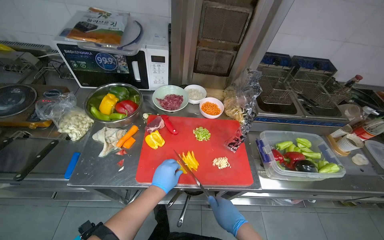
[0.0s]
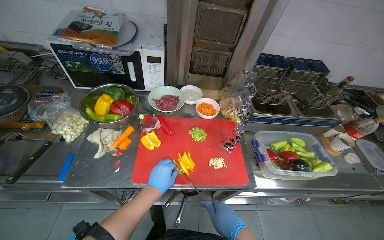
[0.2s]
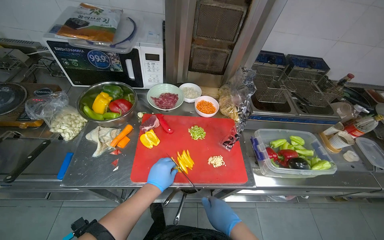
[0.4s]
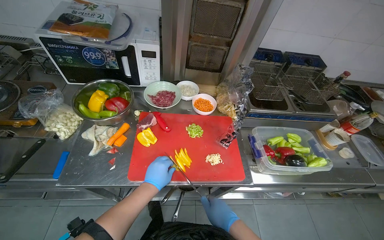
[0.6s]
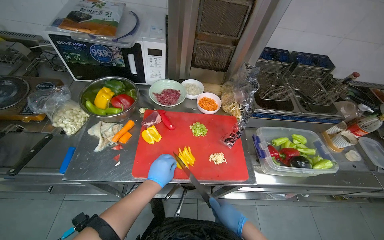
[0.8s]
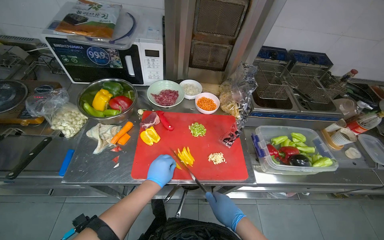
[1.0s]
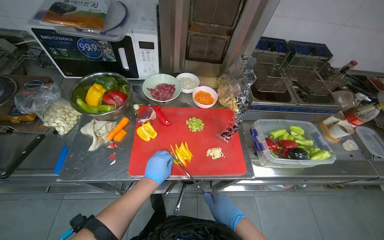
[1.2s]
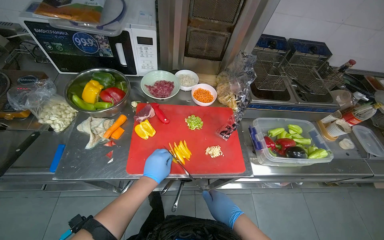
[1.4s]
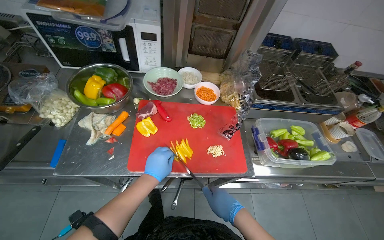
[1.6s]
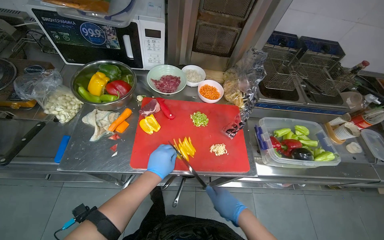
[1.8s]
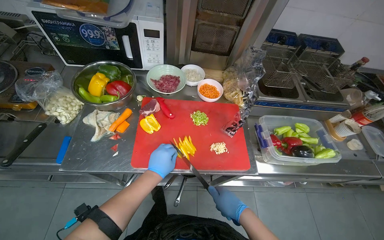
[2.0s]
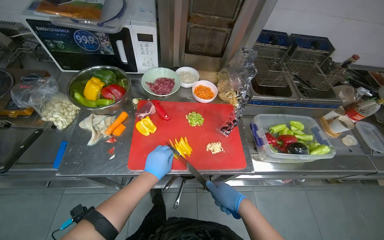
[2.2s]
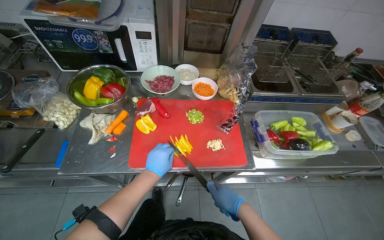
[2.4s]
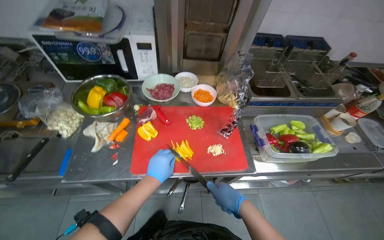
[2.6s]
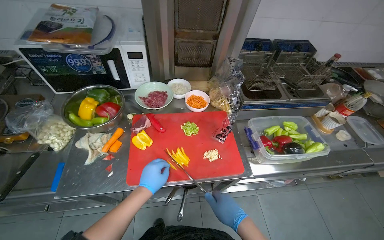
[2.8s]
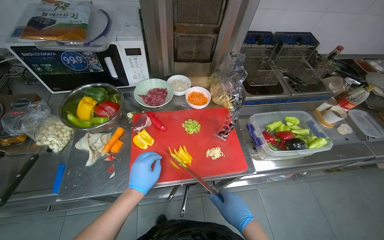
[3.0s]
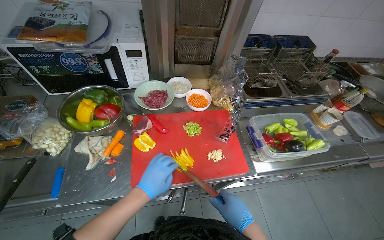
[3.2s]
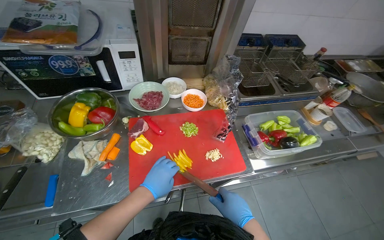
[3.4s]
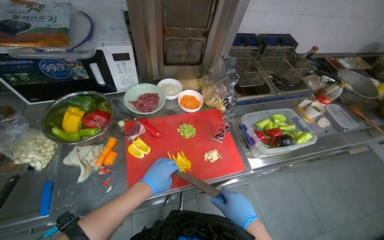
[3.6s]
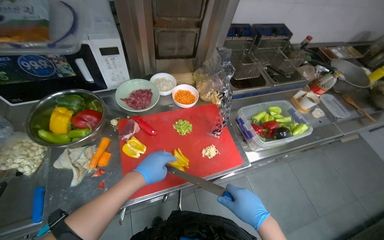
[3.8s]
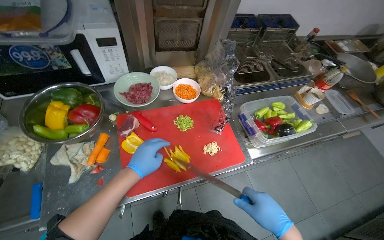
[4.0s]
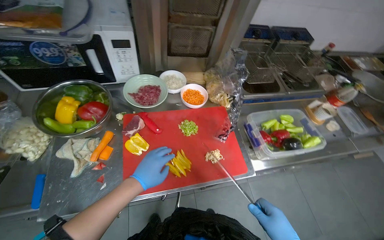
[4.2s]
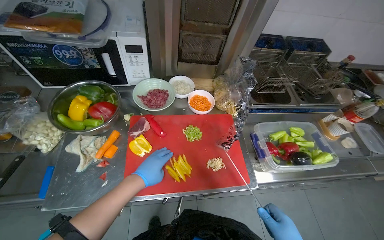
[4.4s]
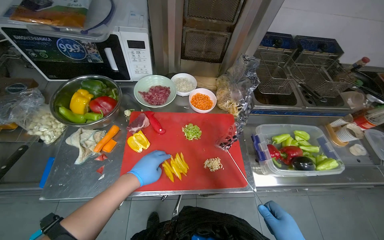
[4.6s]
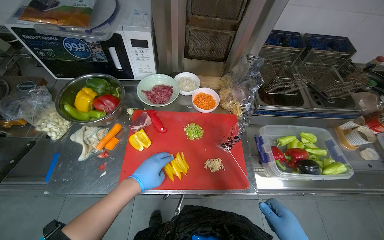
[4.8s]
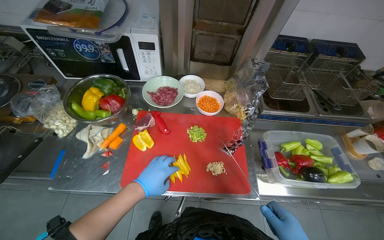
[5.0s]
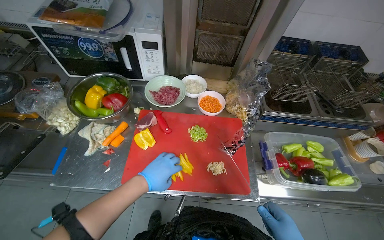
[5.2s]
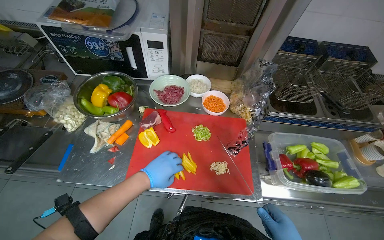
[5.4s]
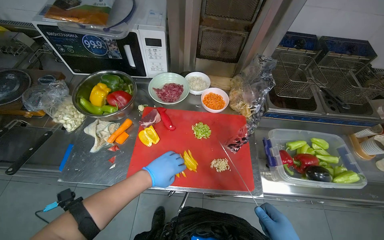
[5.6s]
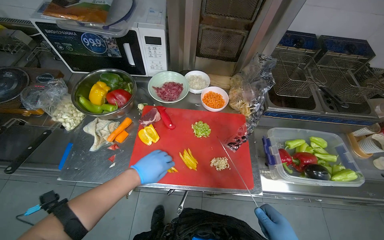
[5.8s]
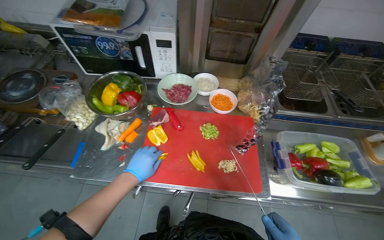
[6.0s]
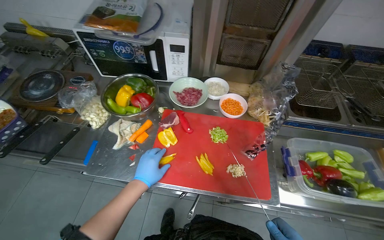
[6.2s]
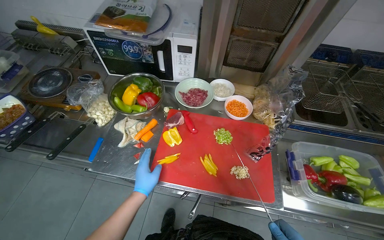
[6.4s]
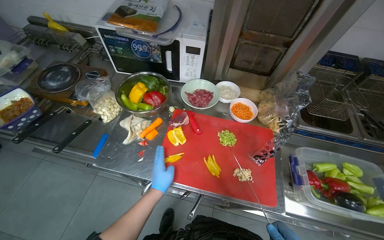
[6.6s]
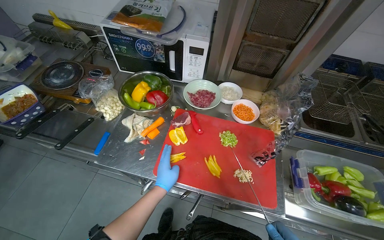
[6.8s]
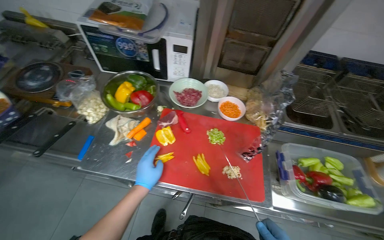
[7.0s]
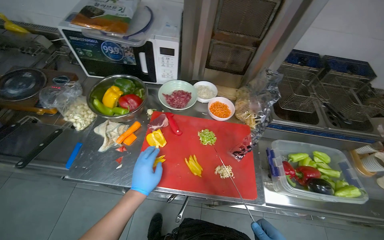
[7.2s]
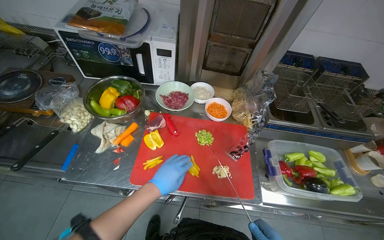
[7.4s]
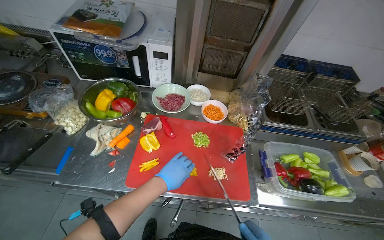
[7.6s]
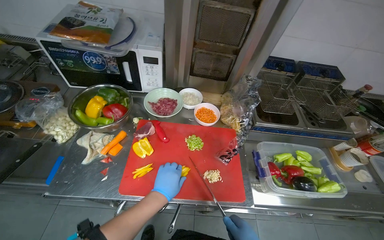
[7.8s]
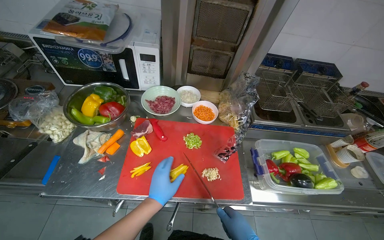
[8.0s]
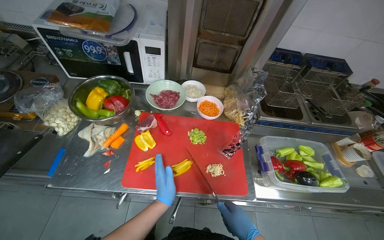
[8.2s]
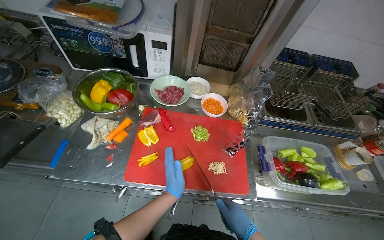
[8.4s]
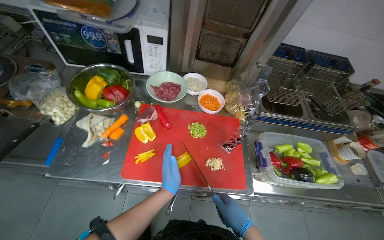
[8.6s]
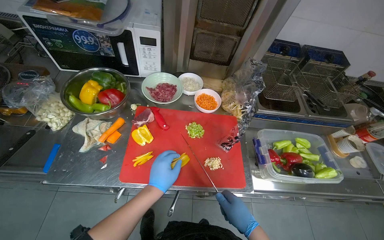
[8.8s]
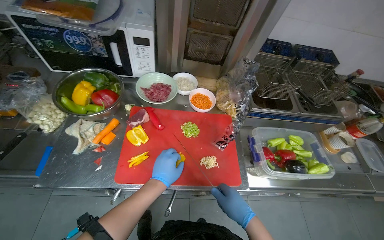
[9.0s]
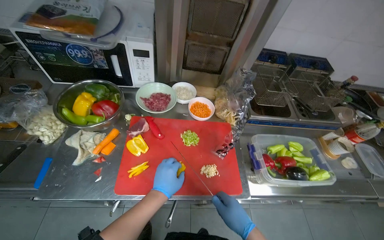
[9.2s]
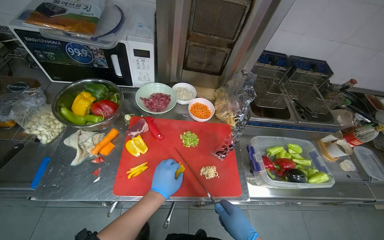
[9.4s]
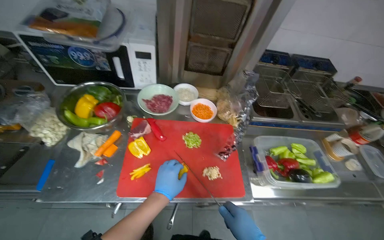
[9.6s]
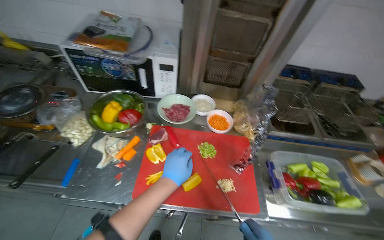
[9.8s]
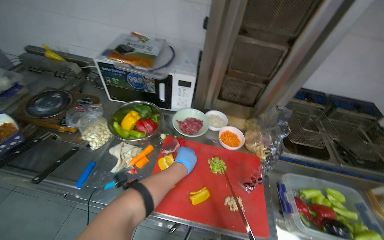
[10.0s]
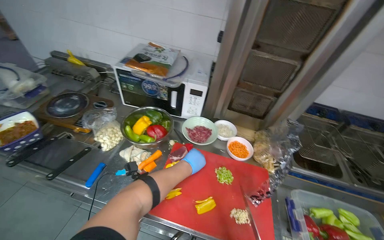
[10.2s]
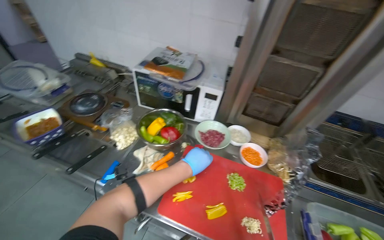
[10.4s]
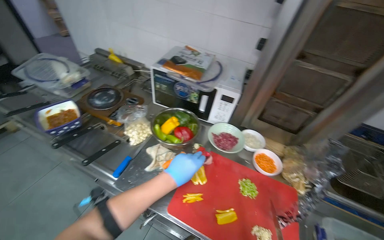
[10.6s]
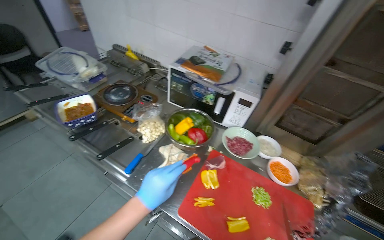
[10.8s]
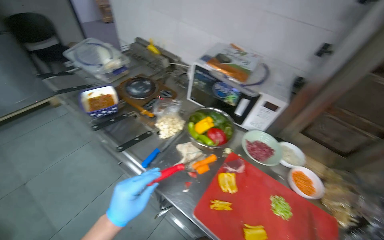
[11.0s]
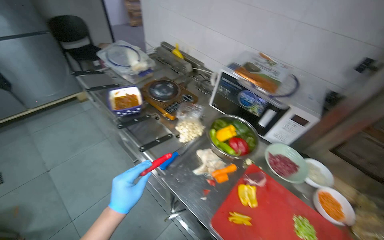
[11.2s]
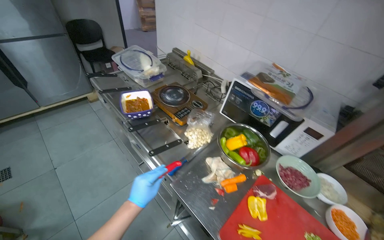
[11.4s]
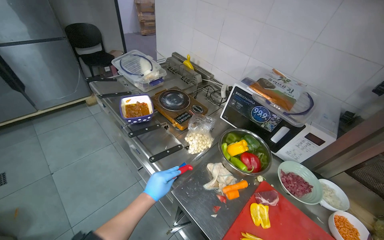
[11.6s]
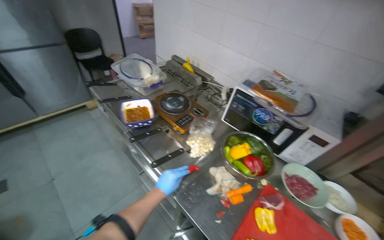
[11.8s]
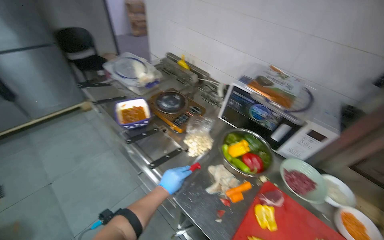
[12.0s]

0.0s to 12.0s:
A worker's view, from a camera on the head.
Job: preparing food.
The whole recording: Slicing peppers on cutting board. The worker slices various colored peppers on a red cutting board.
0.0s to 3.0s: The hands work in one place, with small movements.
6.0s to 7.6s: The left hand moves to the right, approximately 10 cm.
9.0s to 10.4s: The wearer's head swings roughly 20 degrees to the left. The view tips upward by approximately 15 degrees.
10.4s to 12.0s: The wearer looks approximately 25 degrees further to the left. The left hand goes approximately 40 cm to the left and farther from the camera.

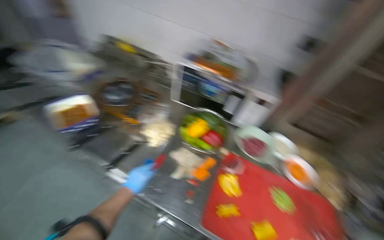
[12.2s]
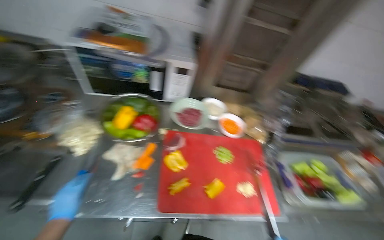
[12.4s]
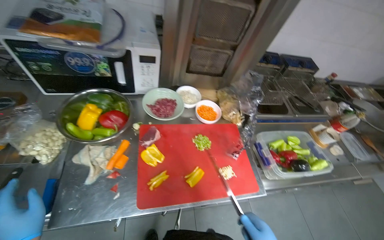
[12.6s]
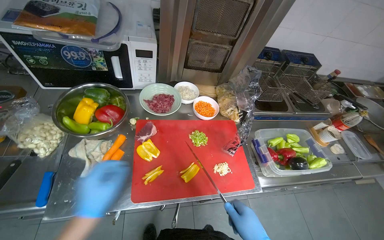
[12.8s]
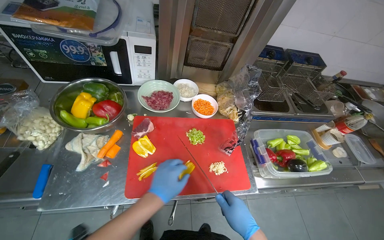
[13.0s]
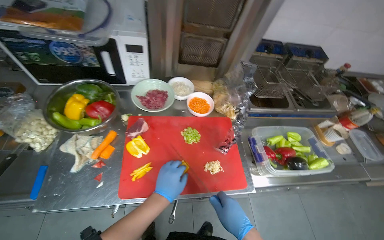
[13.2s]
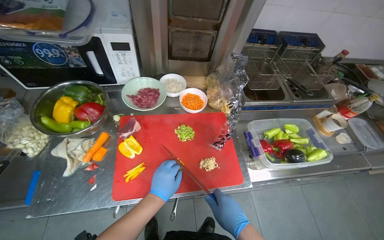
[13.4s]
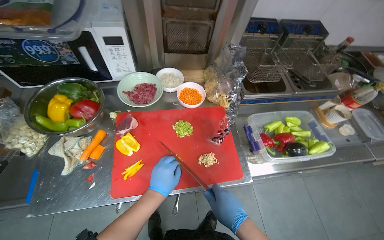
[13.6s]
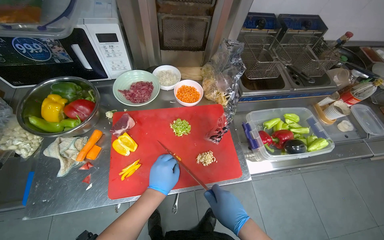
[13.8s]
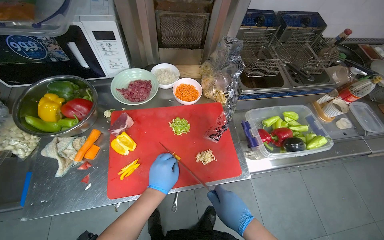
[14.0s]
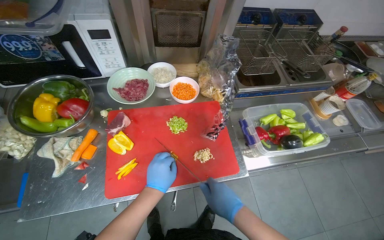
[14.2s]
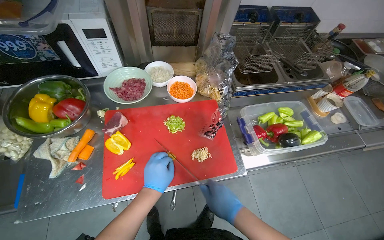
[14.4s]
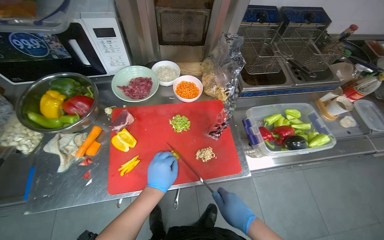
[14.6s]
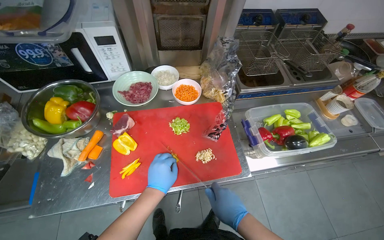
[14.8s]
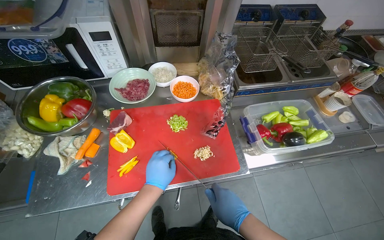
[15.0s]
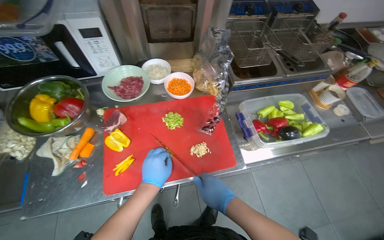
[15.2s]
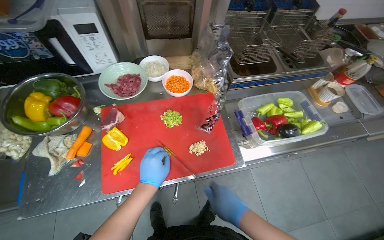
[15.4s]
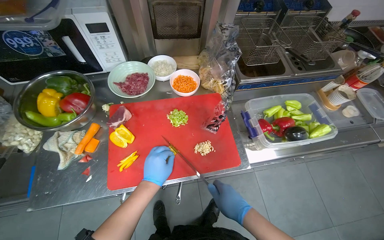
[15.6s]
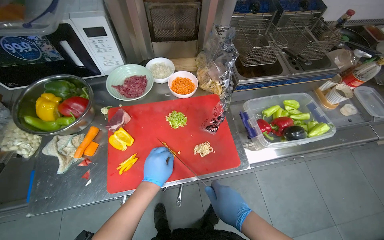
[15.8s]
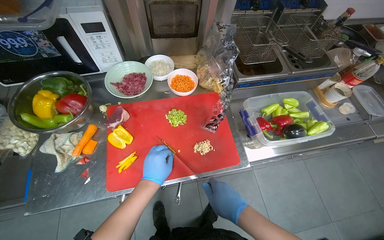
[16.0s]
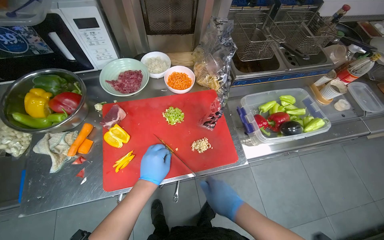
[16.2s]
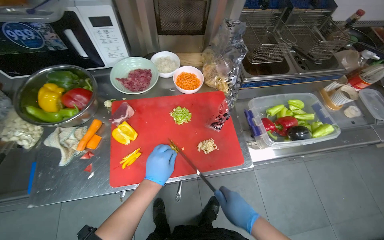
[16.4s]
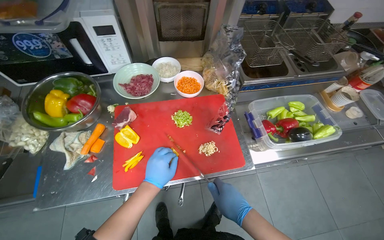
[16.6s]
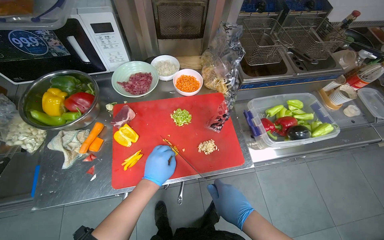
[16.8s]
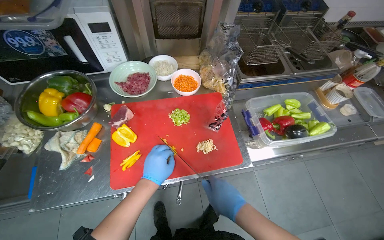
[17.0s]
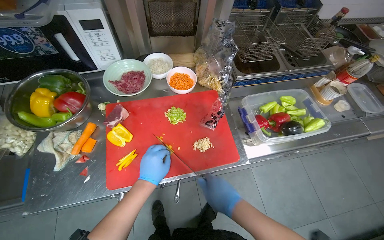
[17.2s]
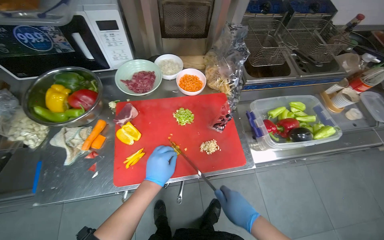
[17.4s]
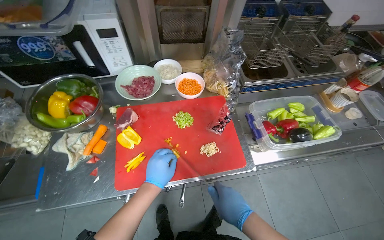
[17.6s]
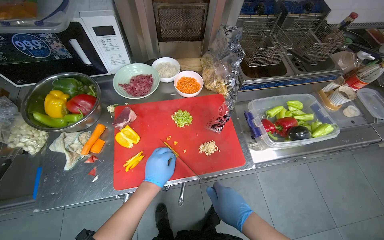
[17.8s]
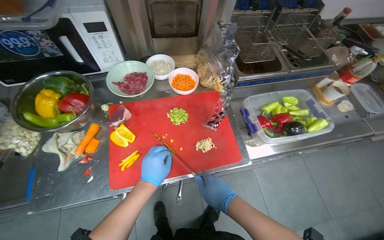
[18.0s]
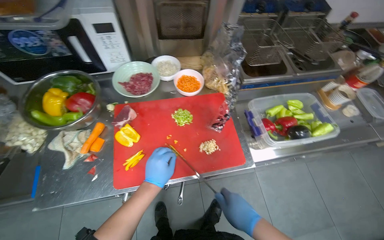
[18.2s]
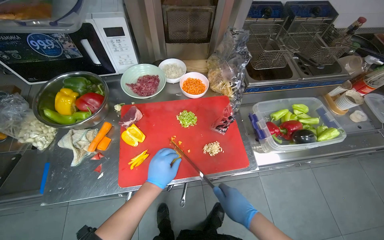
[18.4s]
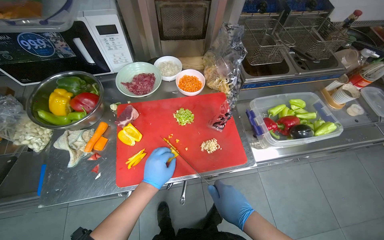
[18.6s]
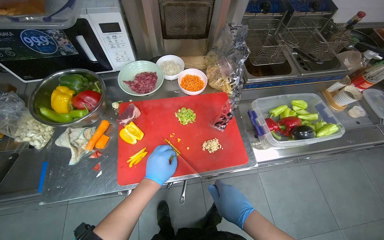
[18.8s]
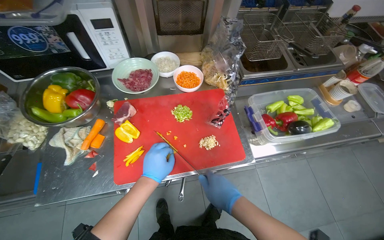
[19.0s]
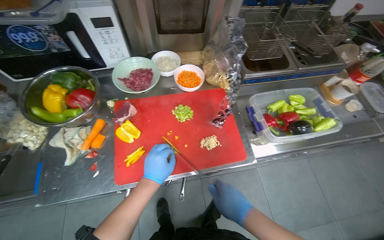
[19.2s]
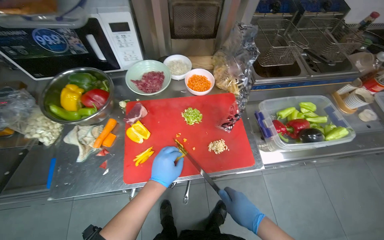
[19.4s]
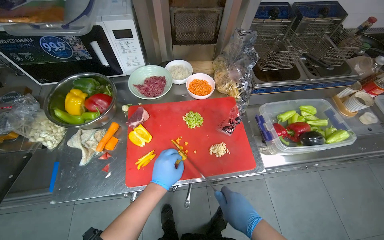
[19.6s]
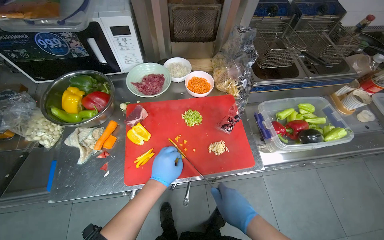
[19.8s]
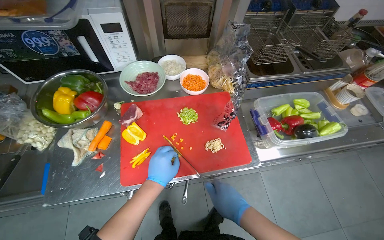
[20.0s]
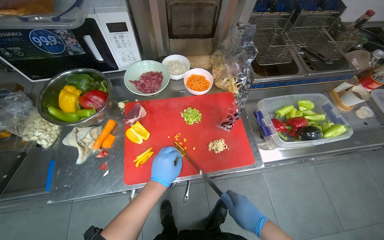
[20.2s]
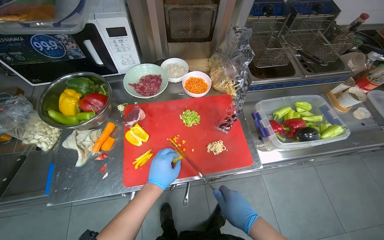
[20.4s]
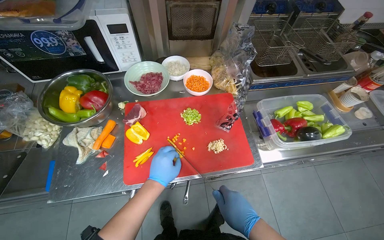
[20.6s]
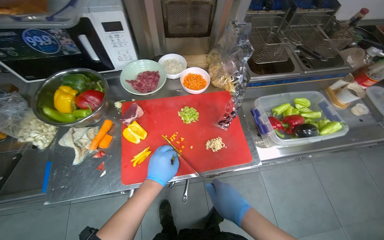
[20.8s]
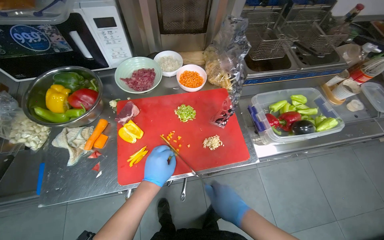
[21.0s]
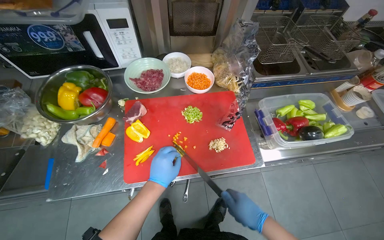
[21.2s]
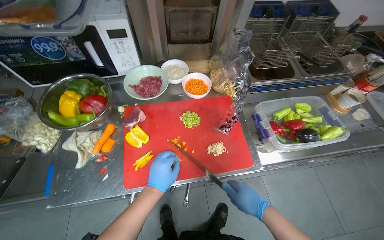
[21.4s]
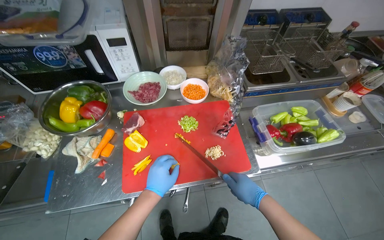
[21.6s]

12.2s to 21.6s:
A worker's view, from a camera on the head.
Job: preparing food.
The whole recording: Slicing peppers on cutting board. The worker slices various colored peppers on a red cutting board.
12.2s to 13.8s: The wearer's head swings approximately 35 degrees to the right. The wearer looks roughly 20 degrees further downward.
13.8s to 21.6s: The hands make small movements and keep their place.
